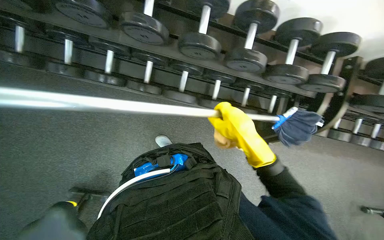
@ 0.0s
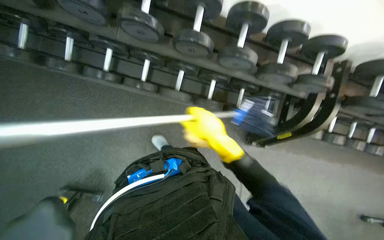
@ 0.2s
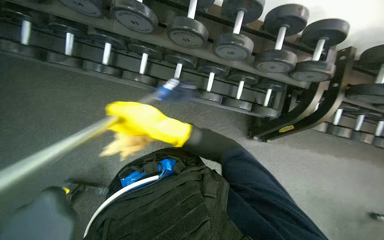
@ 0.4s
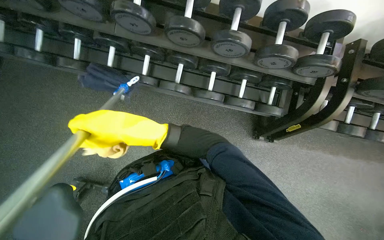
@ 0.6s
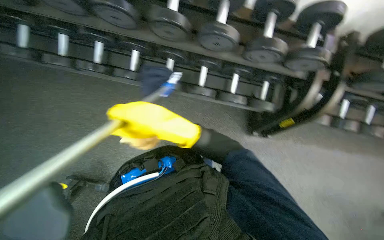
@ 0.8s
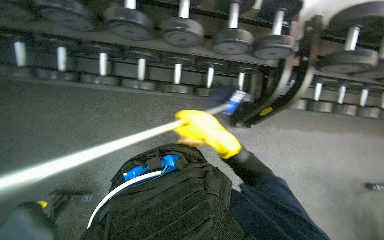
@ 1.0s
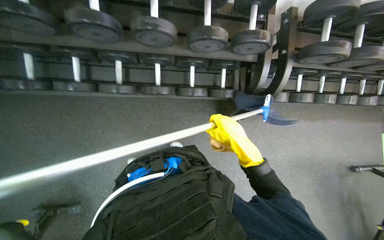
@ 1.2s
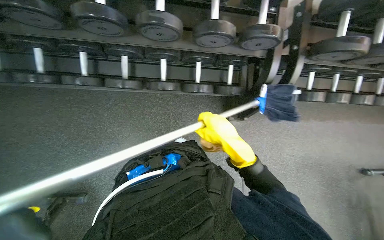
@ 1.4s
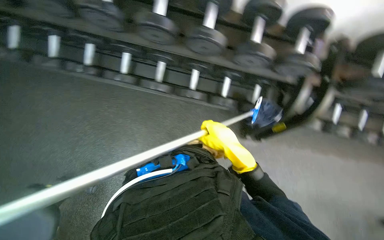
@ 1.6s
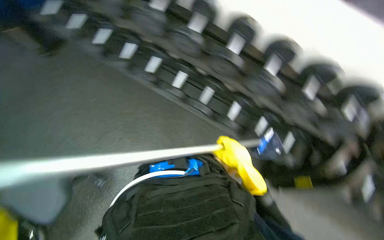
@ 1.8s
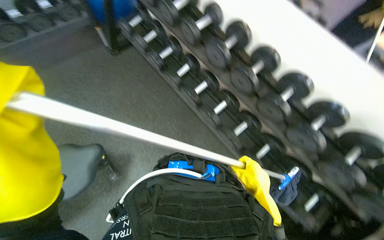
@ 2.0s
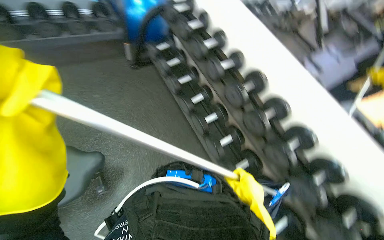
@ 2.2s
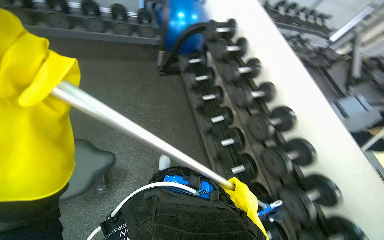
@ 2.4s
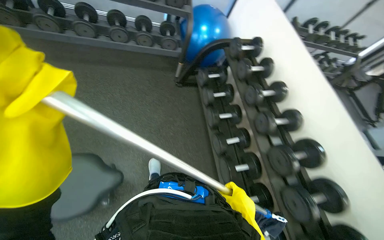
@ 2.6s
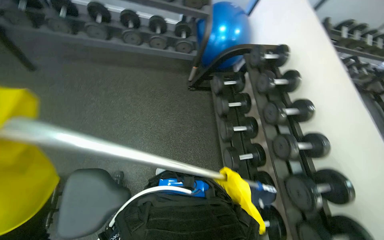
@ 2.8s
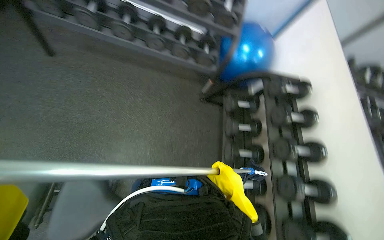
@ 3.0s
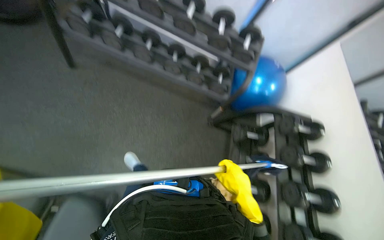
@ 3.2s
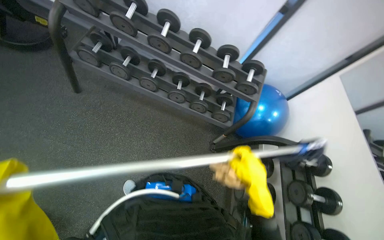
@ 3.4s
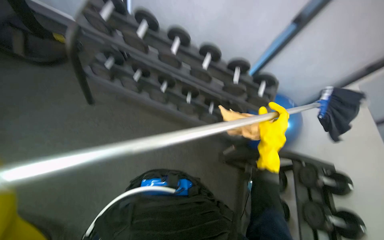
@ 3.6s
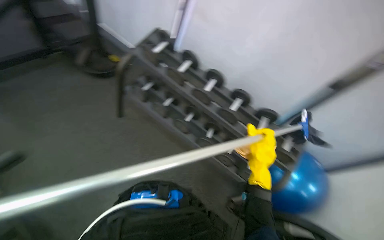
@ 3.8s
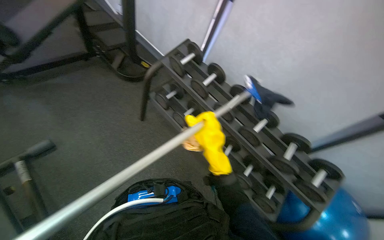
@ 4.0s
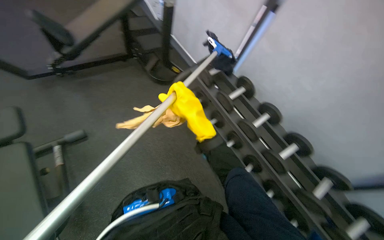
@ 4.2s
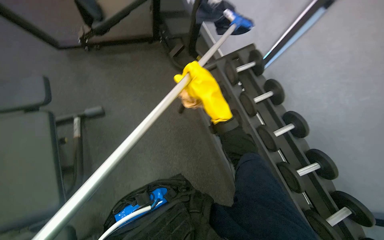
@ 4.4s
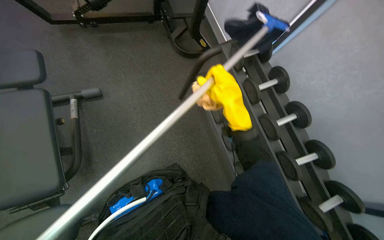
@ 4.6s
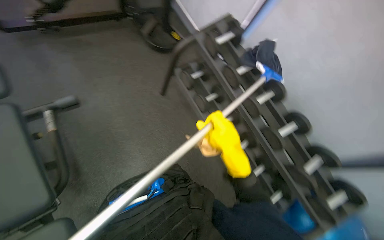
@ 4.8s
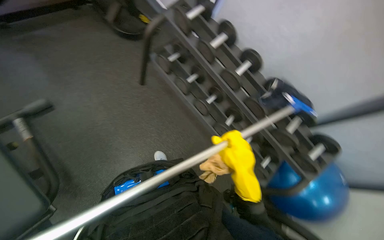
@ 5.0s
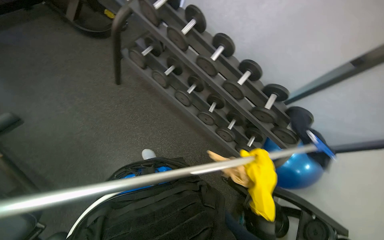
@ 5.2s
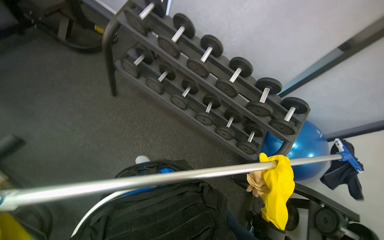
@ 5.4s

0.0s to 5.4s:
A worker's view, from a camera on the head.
Job: wiping surfaces.
The whole recording: Cleaning gym equipment. The worker cleans various gym equipment, including benches and dumbbell racks, using a long-handled tool and a cloth.
0.0s to 1.4s: The right hand reaches approximately 15 cm to the left, then returns.
1.4s to 2.8s: The camera travels about 90 cm. The wearer's head swings roughly 85 degrees to the left. The view tips upward by some 40 degrees.
2.8s to 4.0s: The camera is carried about 50 cm. The wearer's head swings some 45 degrees to the left. The view tips upward by approximately 30 degrees.
4.0s to 5.4s: The camera pitches downward, by approximately 15 degrees.

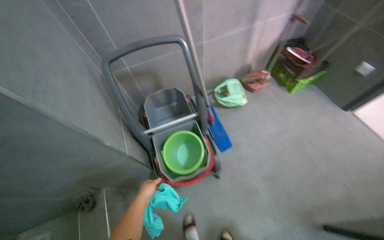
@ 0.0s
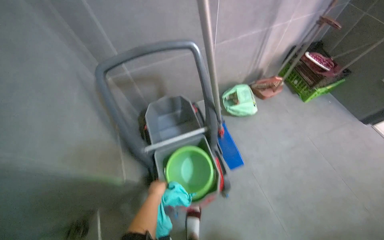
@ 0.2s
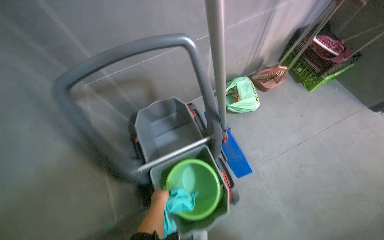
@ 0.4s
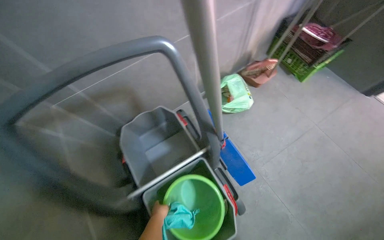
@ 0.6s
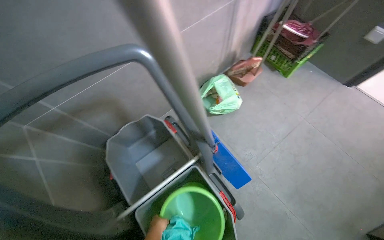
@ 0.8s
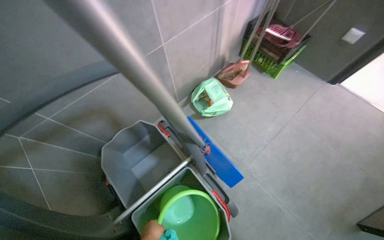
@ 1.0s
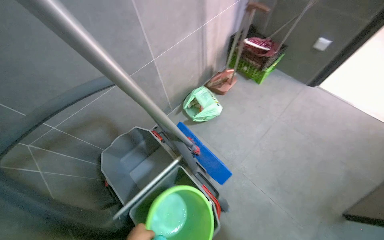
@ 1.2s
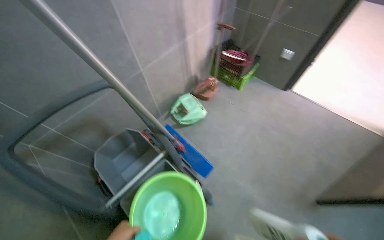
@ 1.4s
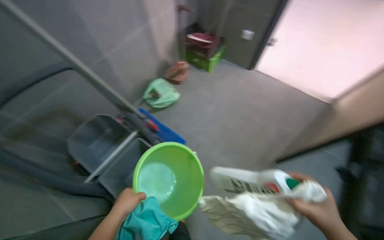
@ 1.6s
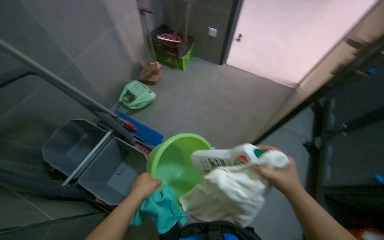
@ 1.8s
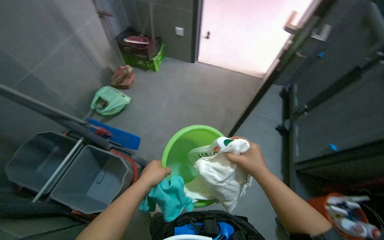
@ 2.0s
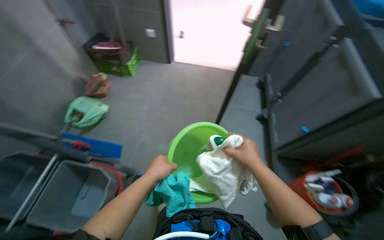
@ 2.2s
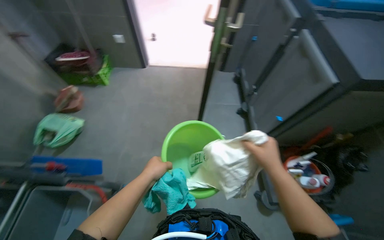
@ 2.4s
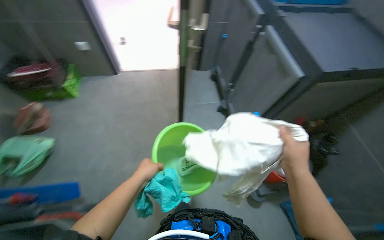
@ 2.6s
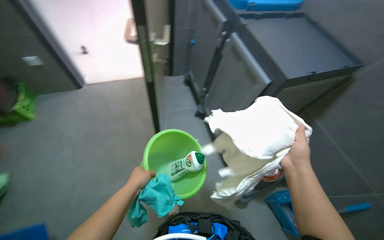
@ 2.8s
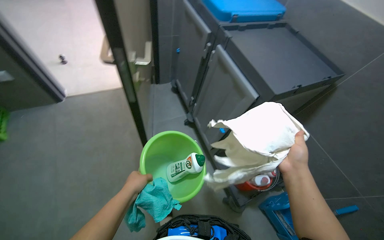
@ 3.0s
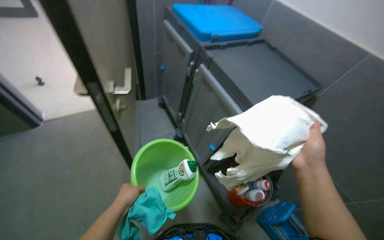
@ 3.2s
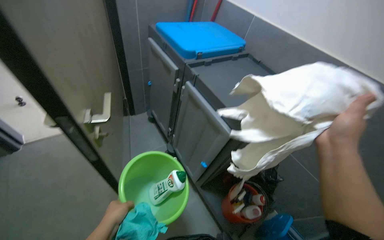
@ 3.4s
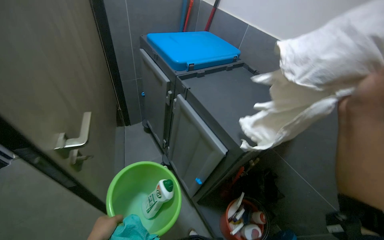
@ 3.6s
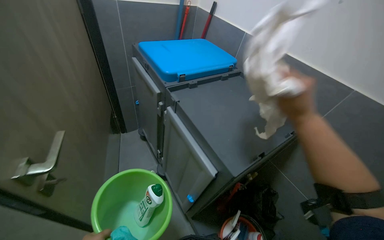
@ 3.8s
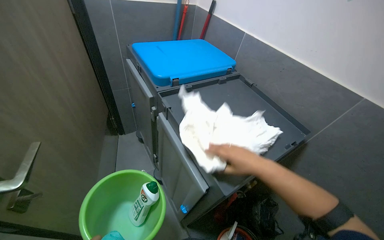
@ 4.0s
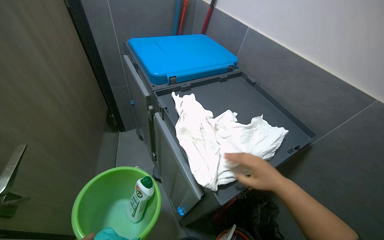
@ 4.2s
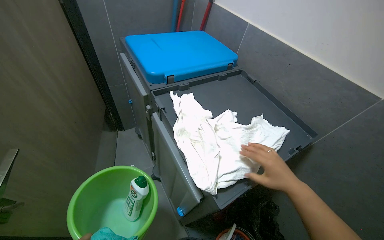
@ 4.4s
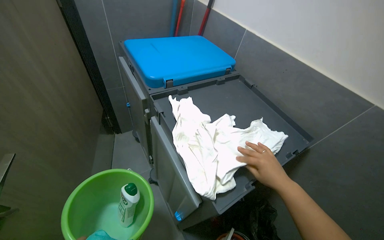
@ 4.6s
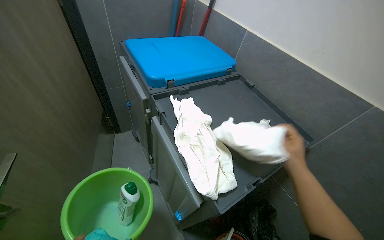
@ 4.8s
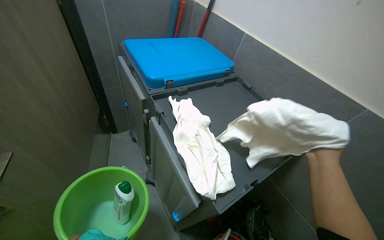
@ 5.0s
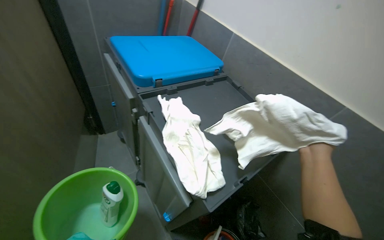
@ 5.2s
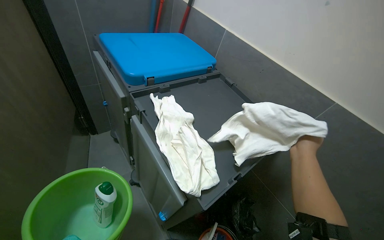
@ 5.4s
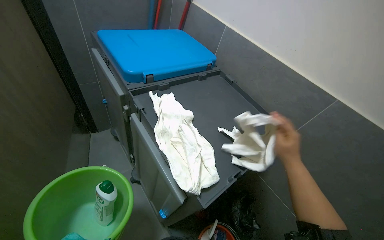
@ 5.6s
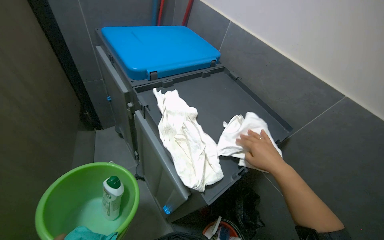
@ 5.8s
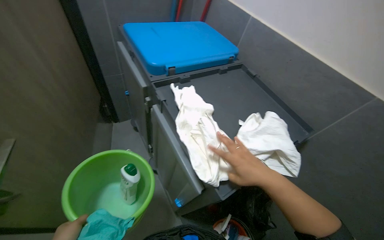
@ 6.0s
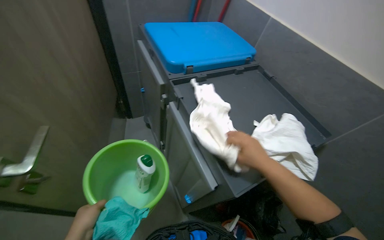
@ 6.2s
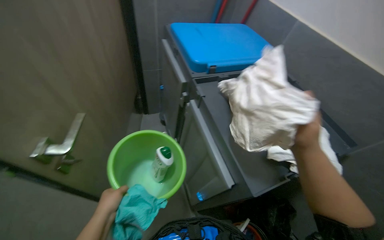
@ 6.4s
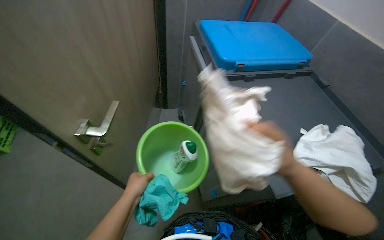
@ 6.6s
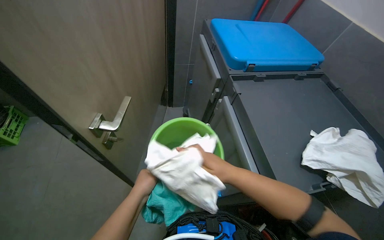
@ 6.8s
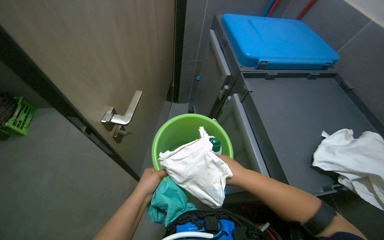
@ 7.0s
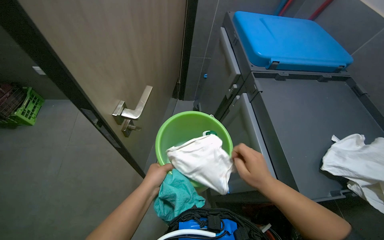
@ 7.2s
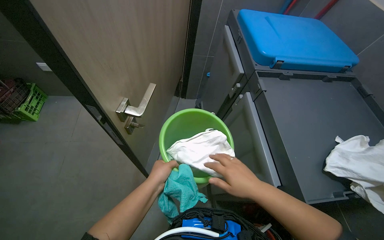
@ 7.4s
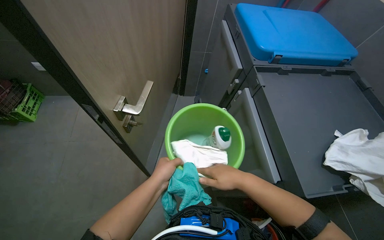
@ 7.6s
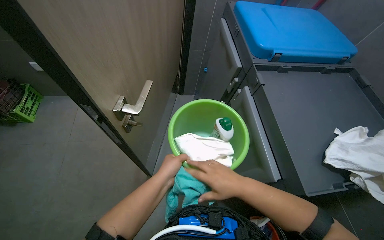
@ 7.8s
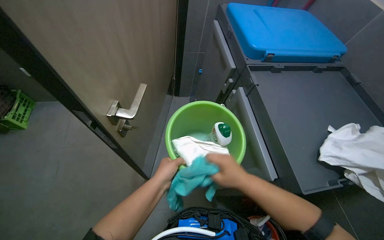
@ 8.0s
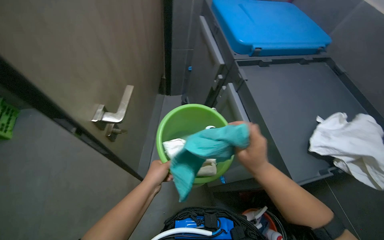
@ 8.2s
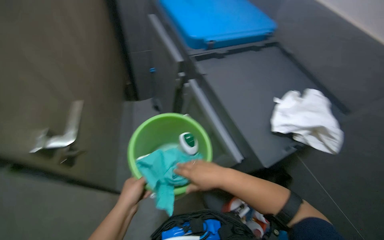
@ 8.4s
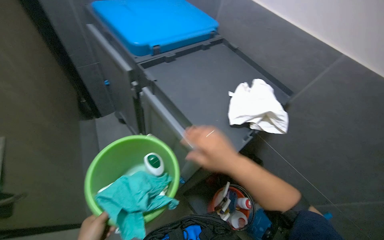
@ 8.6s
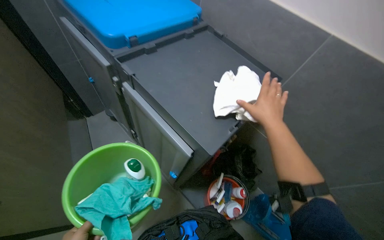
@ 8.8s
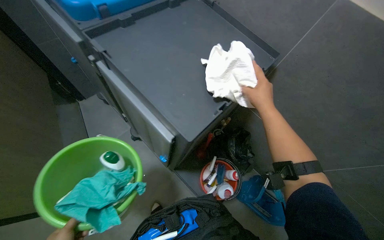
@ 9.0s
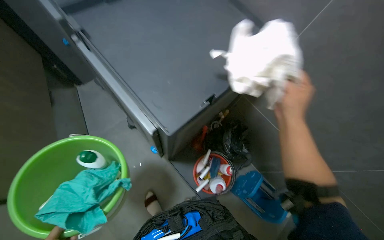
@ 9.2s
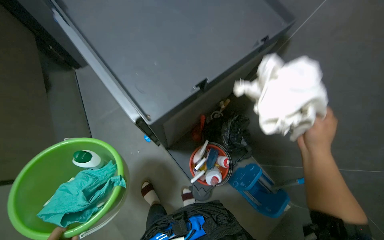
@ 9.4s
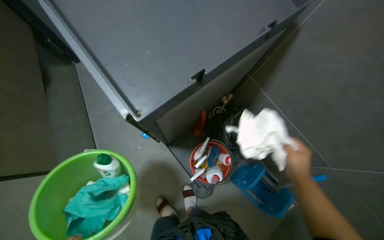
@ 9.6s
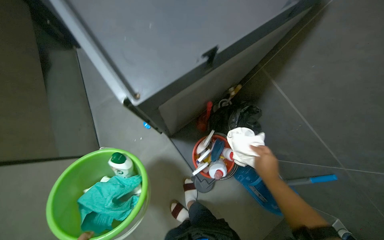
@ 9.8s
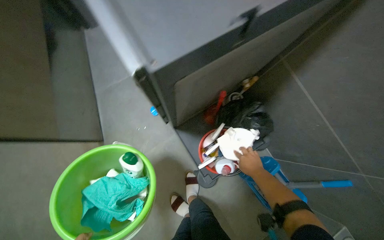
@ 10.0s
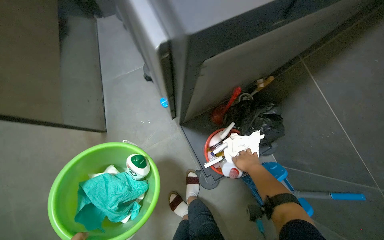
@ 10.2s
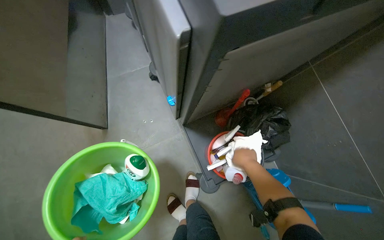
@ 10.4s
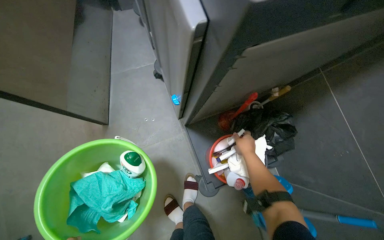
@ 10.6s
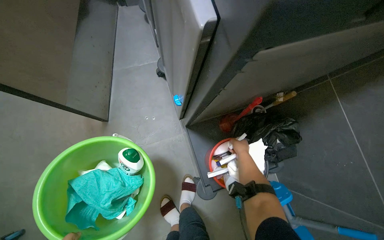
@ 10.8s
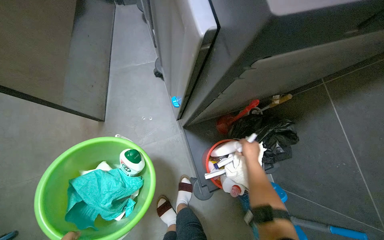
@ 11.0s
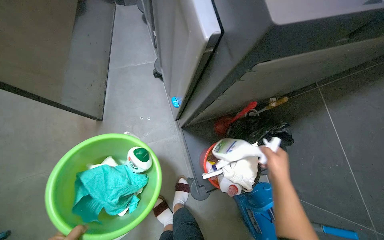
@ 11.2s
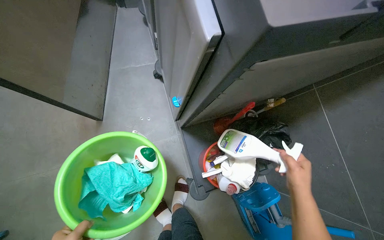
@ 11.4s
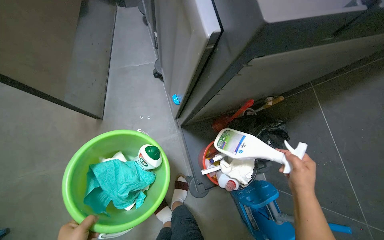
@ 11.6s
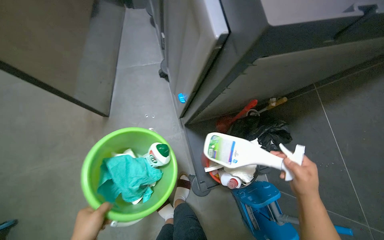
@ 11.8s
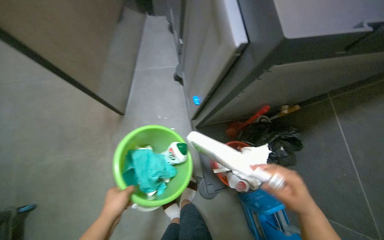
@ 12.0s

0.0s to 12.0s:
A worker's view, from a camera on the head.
Job: preparing cleaning supplies.
The whole recording: Collecting cleaning supplies into bucket. The worker collects various cleaning supplies and places them into a green bucket.
0.0s to 1.6s: The wearer looks about 35 degrees further to the right.
1.6s to 3.0s: The head travels roughly 50 cm. The wearer looks roughly 60 degrees further to the right.
3.0s to 4.4s: The wearer moves some 40 cm.
6.0s to 7.6s: The wearer's head swings approximately 25 degrees to the left.
7.6s to 9.0s: The head turns to the right by about 40 degrees.
9.0s to 10.4s: The wearer looks approximately 15 degrees further downward. The right hand goes approximately 50 cm farther from the camera and down the picture.
10.4s to 12.0s: The right hand shifts roughly 20 cm nearer to the camera.

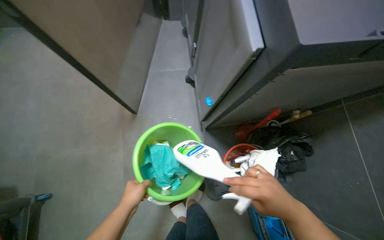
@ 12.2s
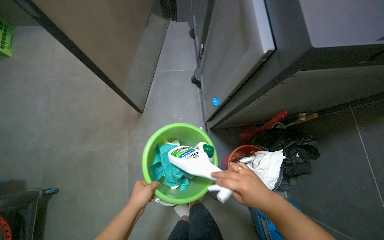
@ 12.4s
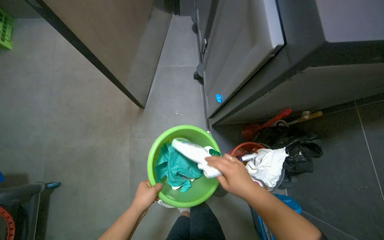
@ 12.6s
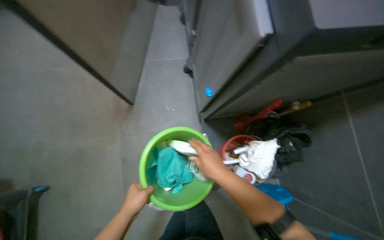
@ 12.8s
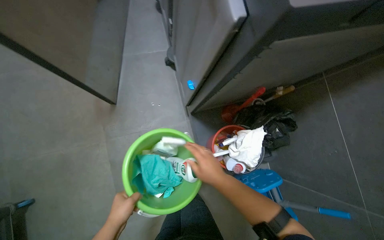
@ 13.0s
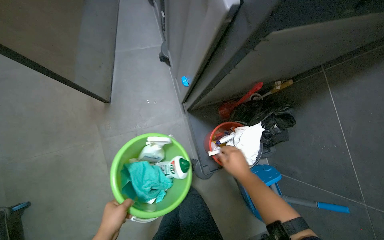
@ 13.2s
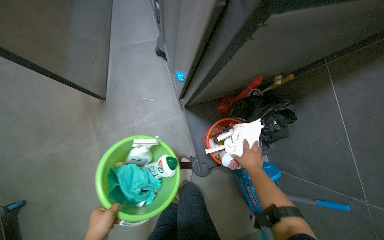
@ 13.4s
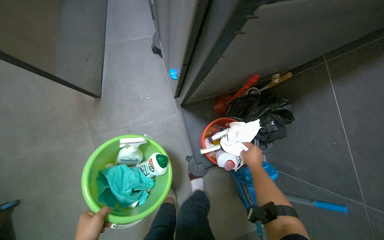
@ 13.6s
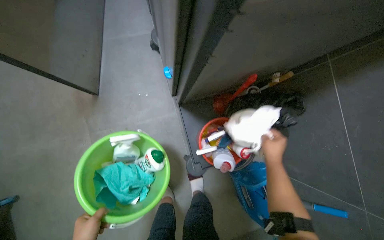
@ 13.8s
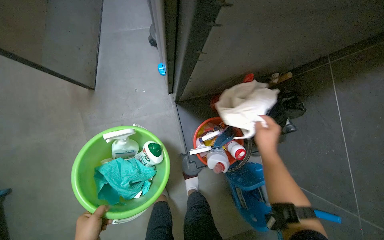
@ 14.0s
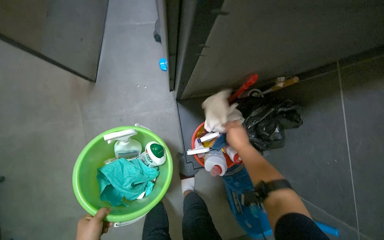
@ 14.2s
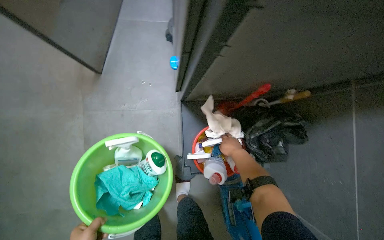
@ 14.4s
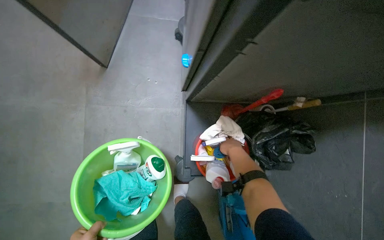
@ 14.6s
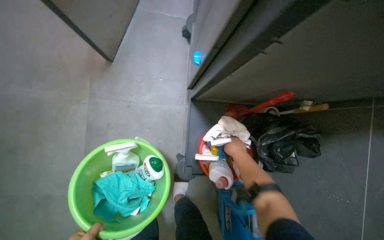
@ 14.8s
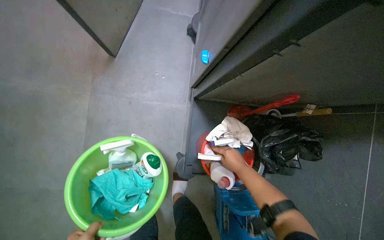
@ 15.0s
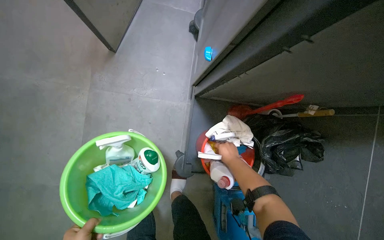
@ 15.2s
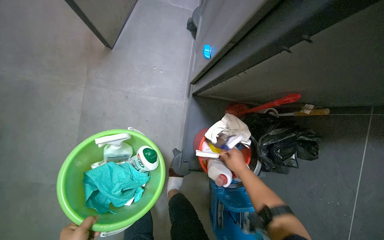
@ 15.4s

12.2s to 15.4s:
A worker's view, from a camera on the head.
Job: preparing cleaning supplies.
The whole recording: Collecting cleaning supplies into bucket. The worker collects various cleaning supplies and places them into a green bucket.
12.2s to 13.8s: The right hand is displaced farther from the camera by roughly 20 cm.
13.8s to 15.4s: The right hand heads farther from the camera, covering roughly 15 cm.
